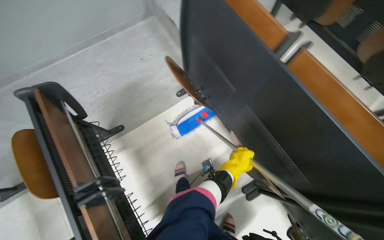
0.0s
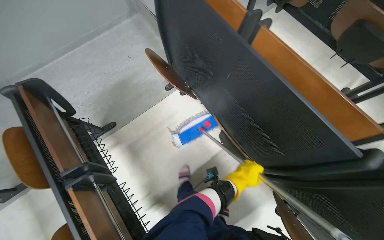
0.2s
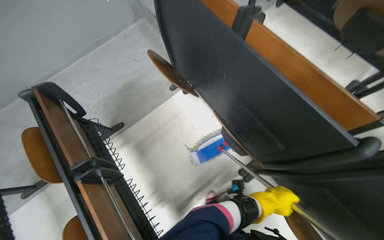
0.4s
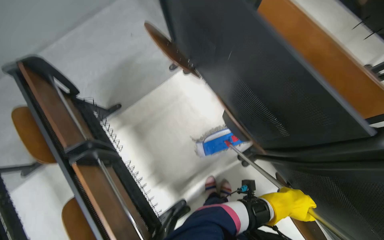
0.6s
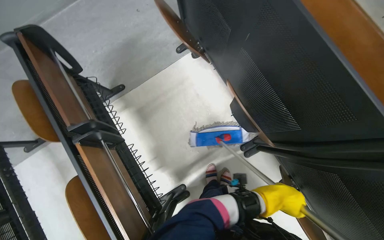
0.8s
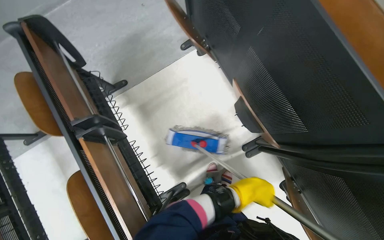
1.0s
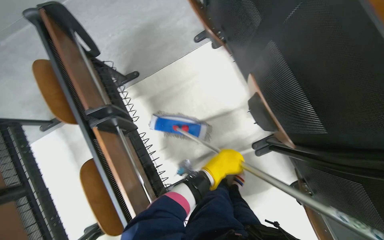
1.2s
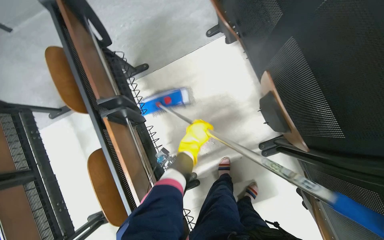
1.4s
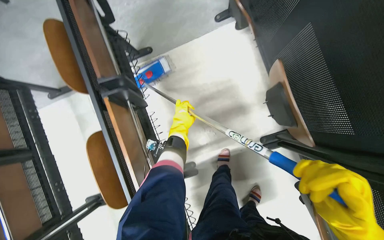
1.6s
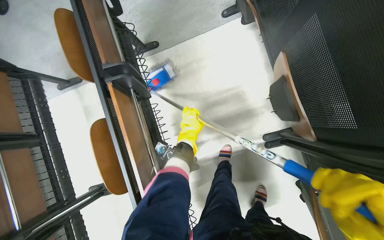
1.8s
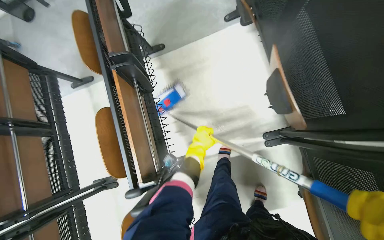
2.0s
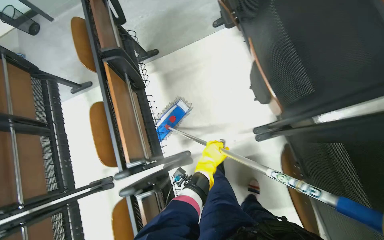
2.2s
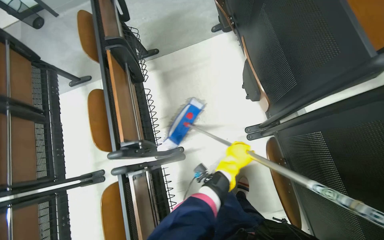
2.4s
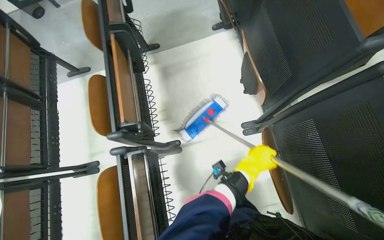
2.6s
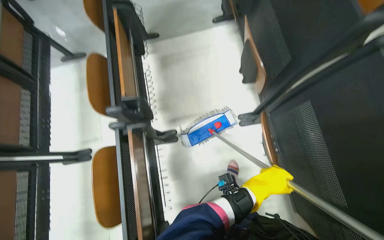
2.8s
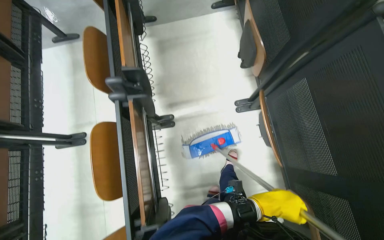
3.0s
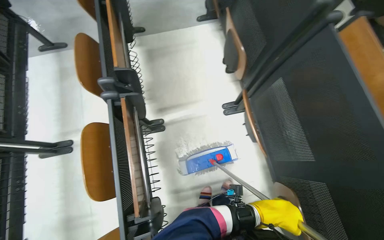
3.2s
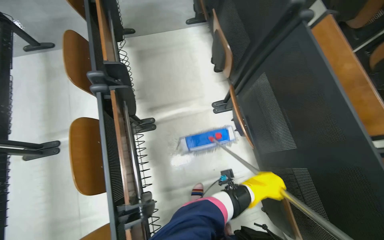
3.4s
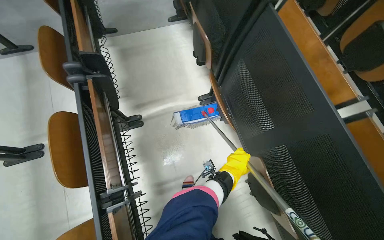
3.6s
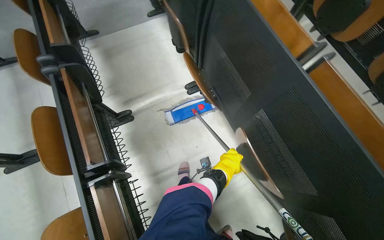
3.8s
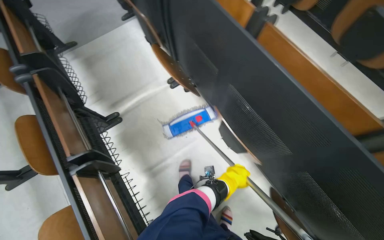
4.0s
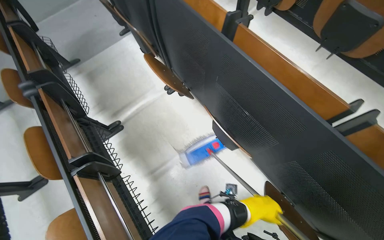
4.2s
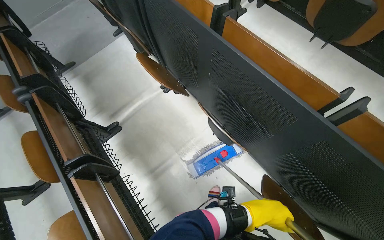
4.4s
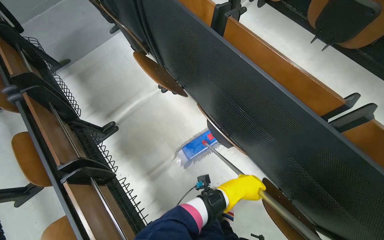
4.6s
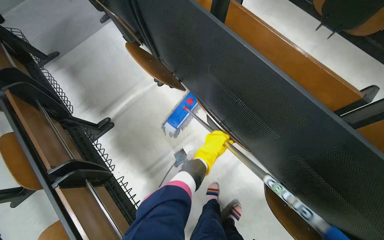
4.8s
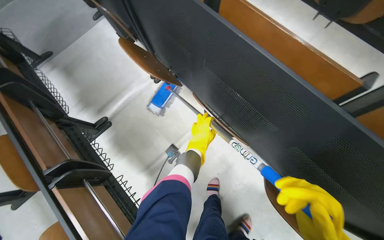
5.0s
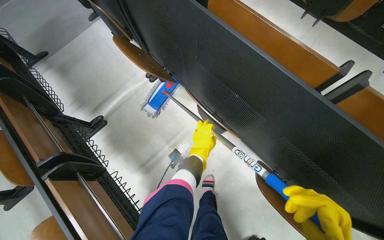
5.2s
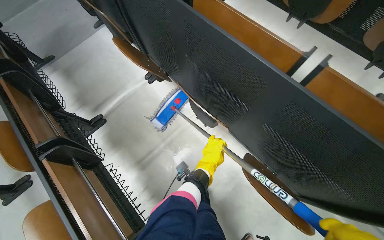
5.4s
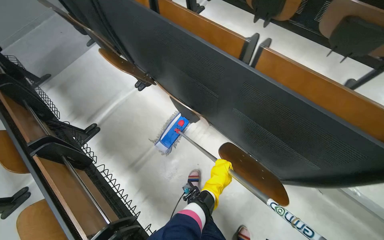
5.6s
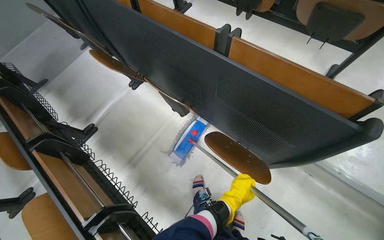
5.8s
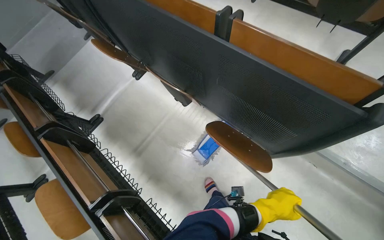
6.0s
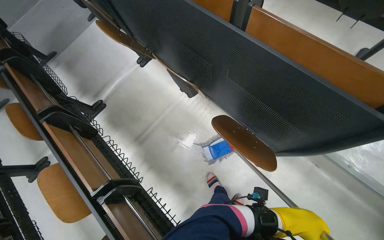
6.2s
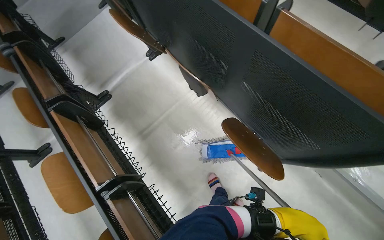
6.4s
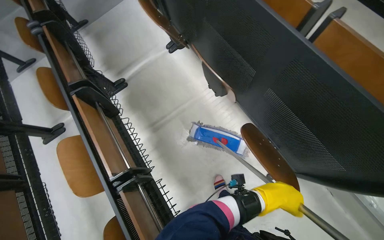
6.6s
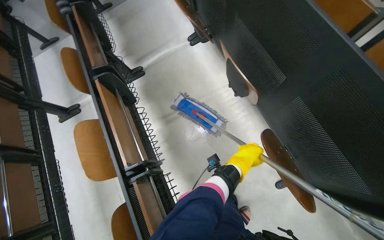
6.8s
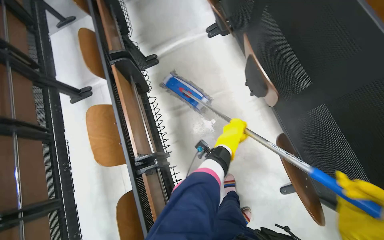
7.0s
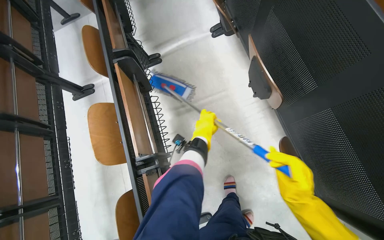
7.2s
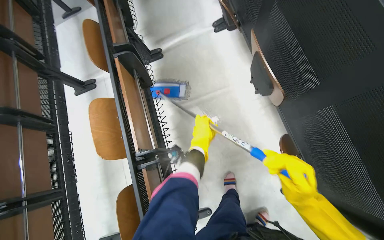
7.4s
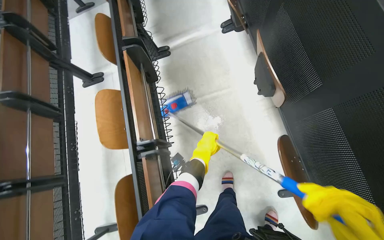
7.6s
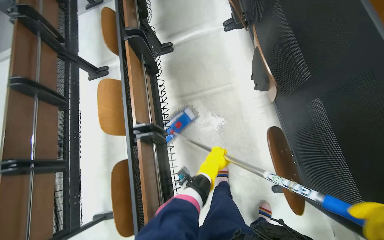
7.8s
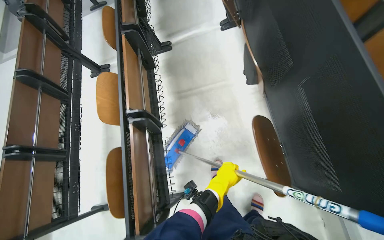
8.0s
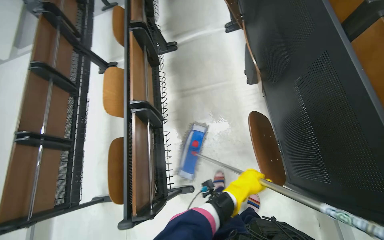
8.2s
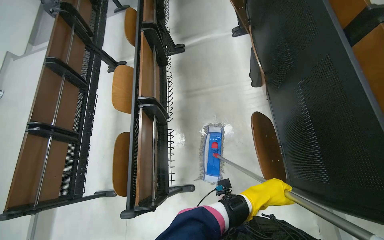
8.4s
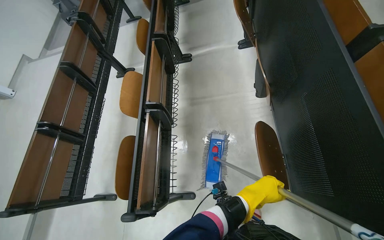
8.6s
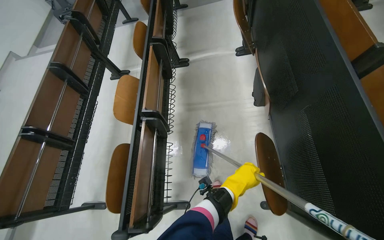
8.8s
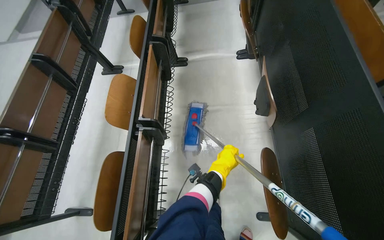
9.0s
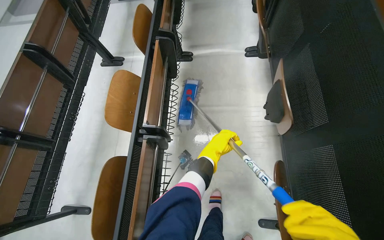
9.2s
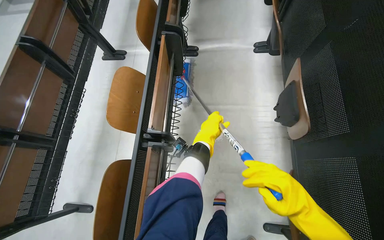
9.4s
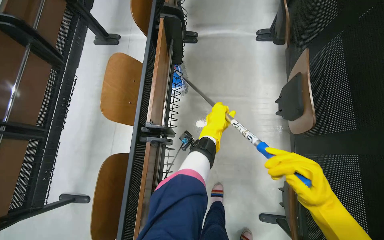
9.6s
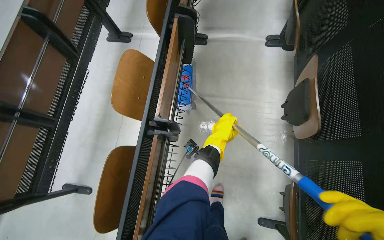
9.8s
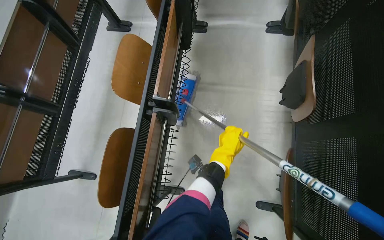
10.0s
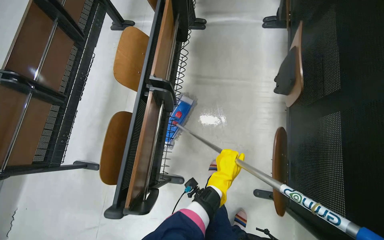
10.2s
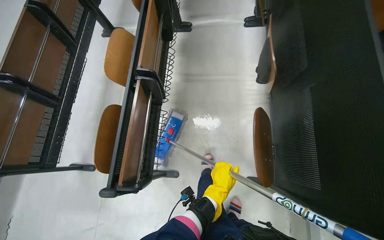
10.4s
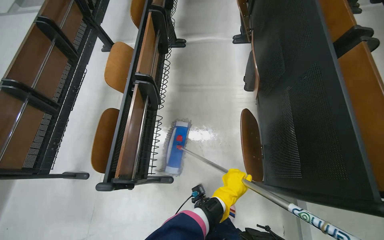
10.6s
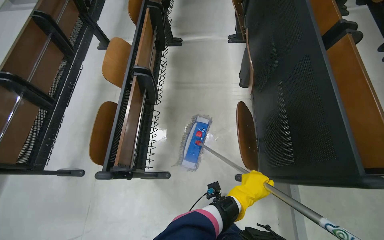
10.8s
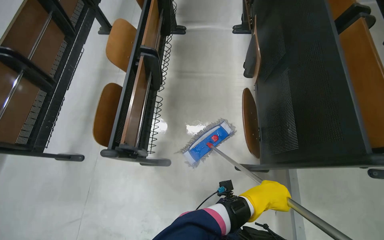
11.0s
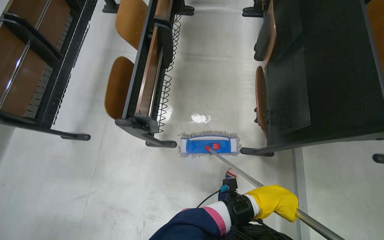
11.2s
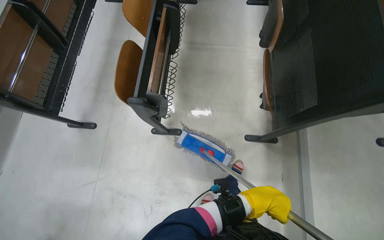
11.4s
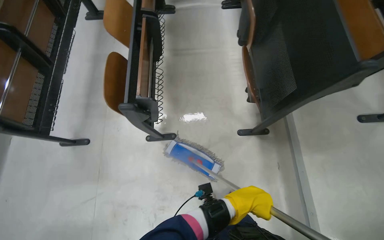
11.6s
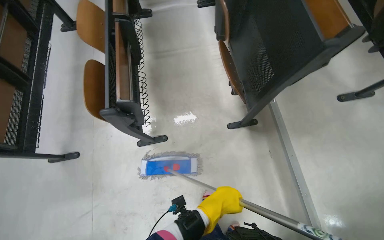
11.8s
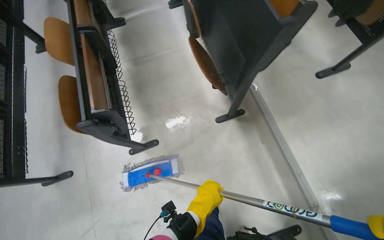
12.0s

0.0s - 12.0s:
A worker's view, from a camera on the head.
Job: mopping floor.
The whole recording: Mopping lecture hall floor. The worker mops the floor of the lecture hall, moving between rows of seats.
0.0s - 1.6s: The wearer looks roughly 20 degrees further downward. The left hand moves to the left, approximately 25 cm.
1.6s - 3.0s: The camera travels approximately 70 cm.
3.0s - 4.4s: The wearer moves approximately 70 cm. The scene rotates counterclockwise by about 30 degrees.
4.4s - 6.0s: The head travels approximately 40 cm.
6.0s - 7.6s: The scene turns about 35 degrees clockwise in the picture. The left hand travels to the left and up the picture by roughly 50 cm.
7.6s - 9.0s: The left hand travels down the picture by about 10 cm, and travels to the right and back again, about 30 cm each way.
9.0s - 10.4s: The left hand travels up the picture and back again, roughly 25 cm each way.
10.4s - 12.0s: The camera is carried some 60 cm. The wearer looks some 25 degrees further to the right.

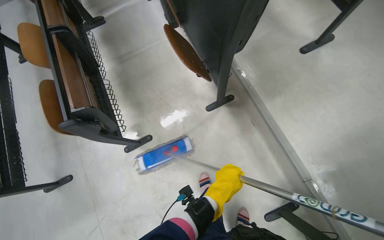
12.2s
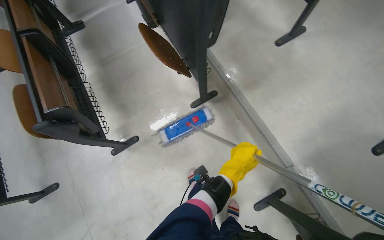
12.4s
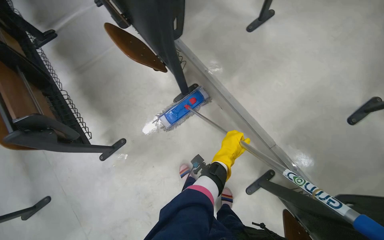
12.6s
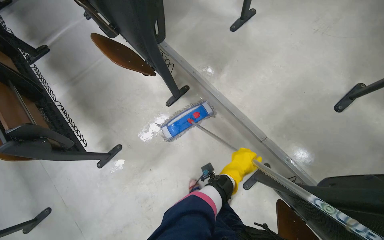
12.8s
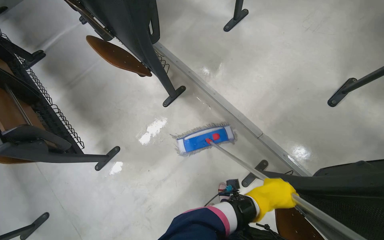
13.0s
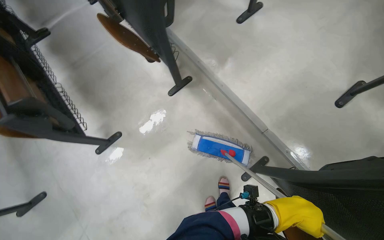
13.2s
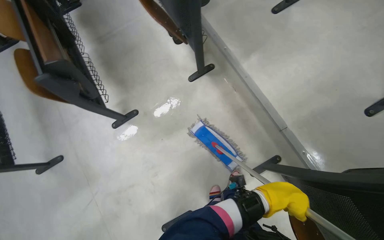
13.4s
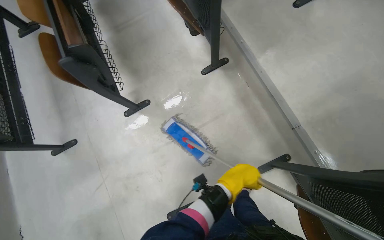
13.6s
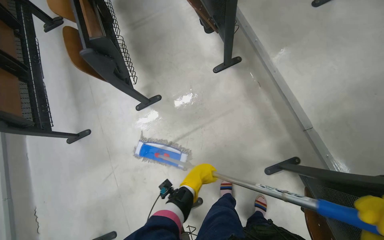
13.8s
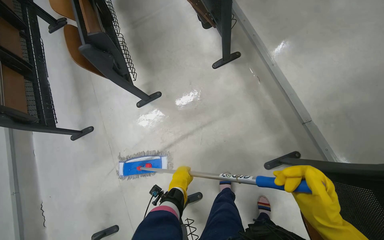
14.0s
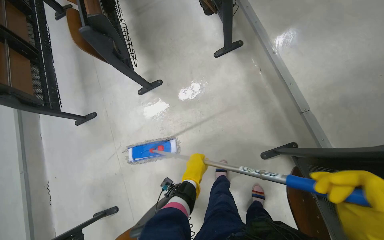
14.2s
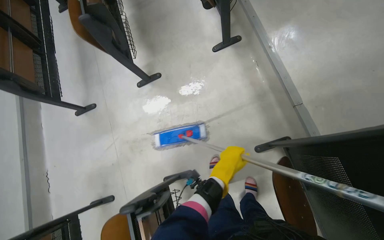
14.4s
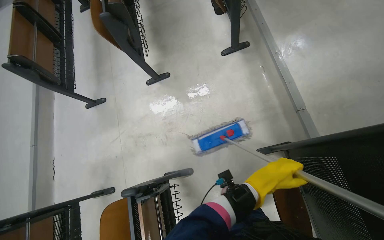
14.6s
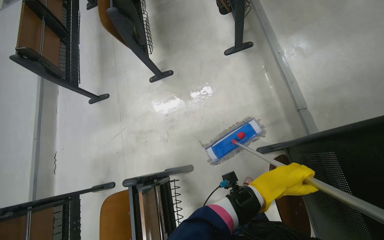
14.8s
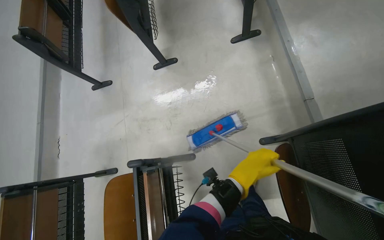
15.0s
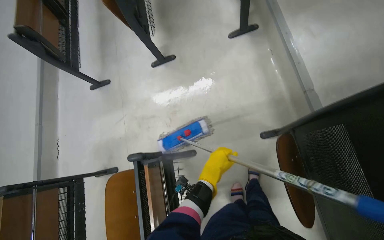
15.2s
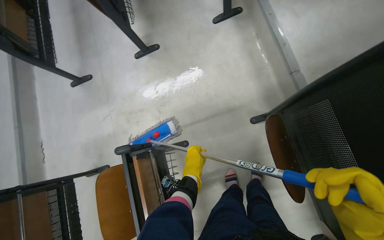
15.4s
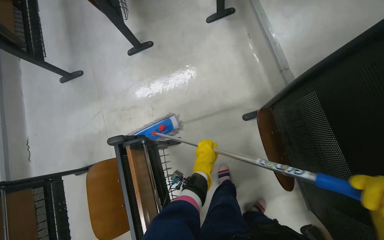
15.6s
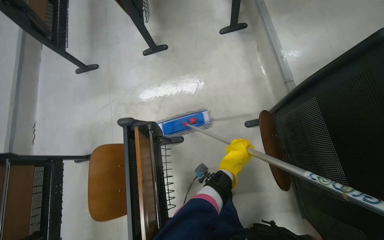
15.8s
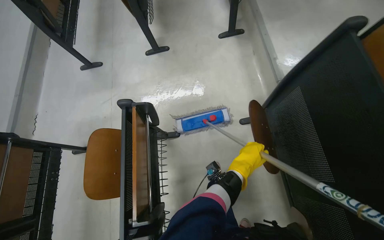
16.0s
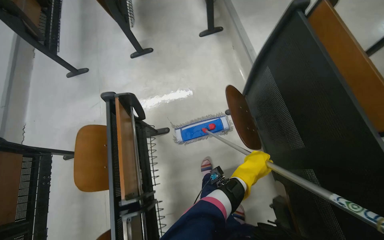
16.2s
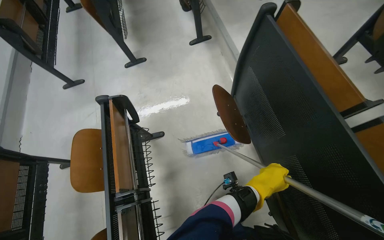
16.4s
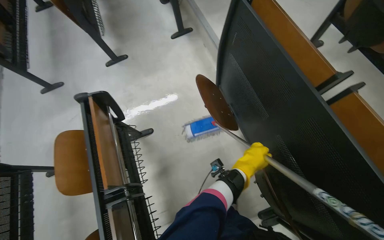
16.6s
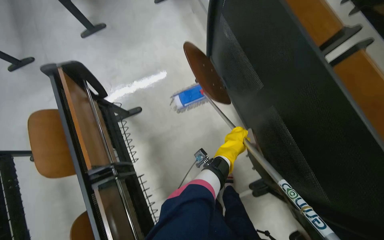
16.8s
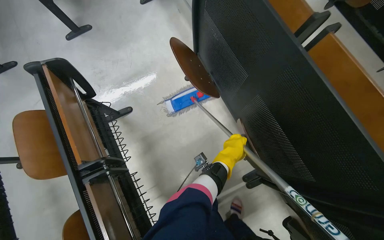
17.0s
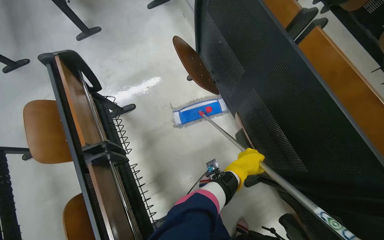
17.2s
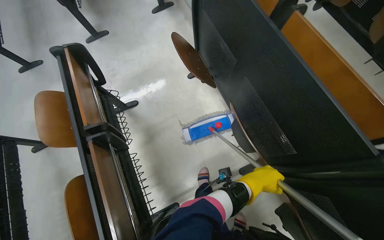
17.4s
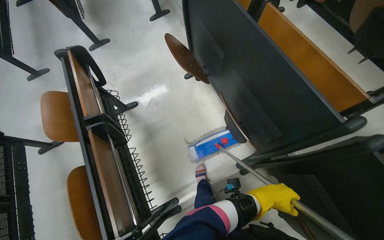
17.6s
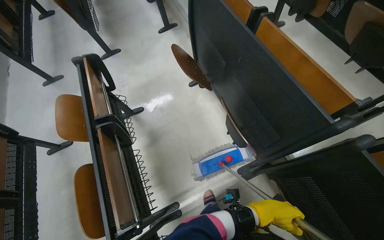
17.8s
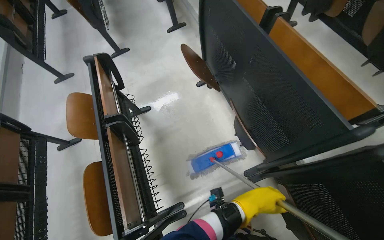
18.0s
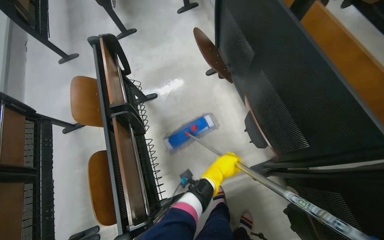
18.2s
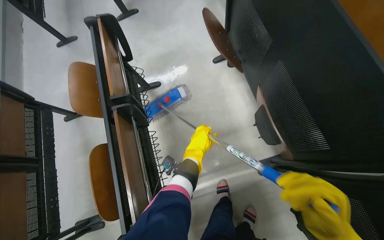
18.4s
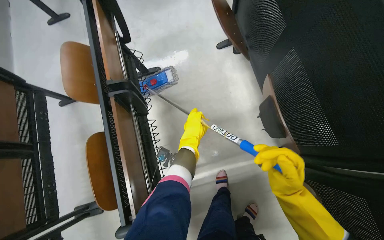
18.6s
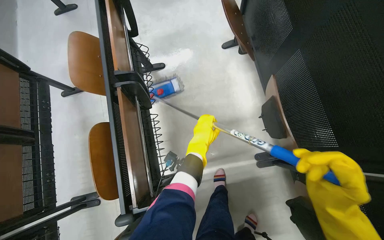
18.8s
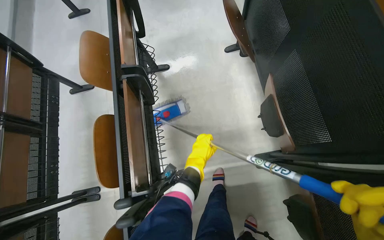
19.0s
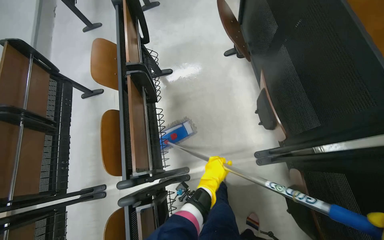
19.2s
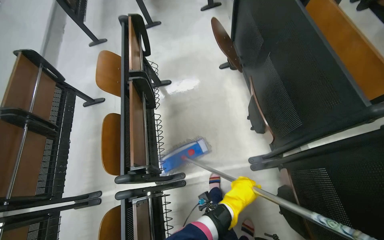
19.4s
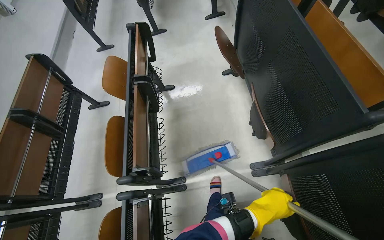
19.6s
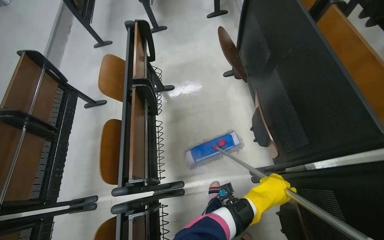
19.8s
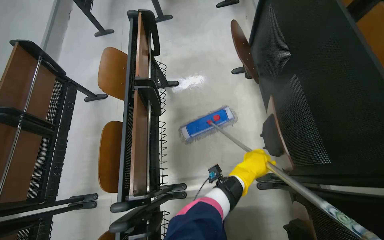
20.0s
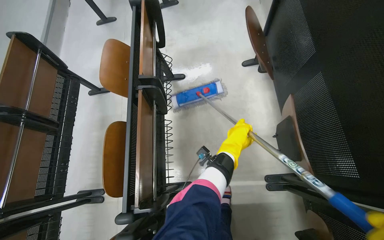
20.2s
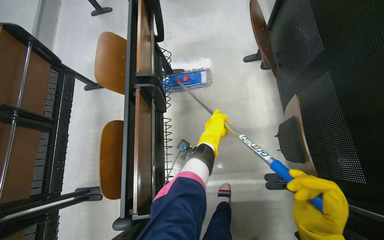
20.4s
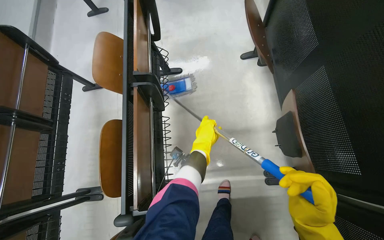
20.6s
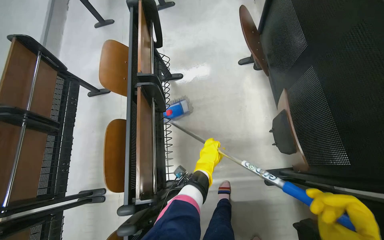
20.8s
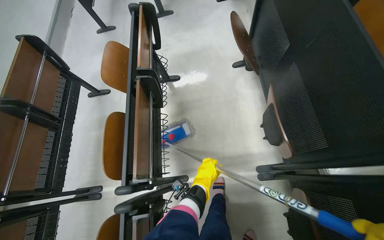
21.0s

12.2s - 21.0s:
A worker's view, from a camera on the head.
Job: mopping floor.
The whole recording: Mopping lecture hall floor. The worker mops the floor of the lecture hall, moving between rows of seats.
12.2s - 13.6s: The left hand shifts some 20 cm to the right.
13.6s - 15.2s: The wearer moves roughly 40 cm.
15.2s - 16.6s: The camera travels some 60 cm.
16.6s - 18.0s: The head travels about 40 cm.
18.0s - 19.6s: The left hand travels nearer to the camera by some 10 cm, and goes up the picture and returns, roughly 25 cm each way.
19.6s - 21.0s: The left hand is displaced to the left and farther from the camera by about 25 cm, and moves some 40 cm up the picture and comes back.
